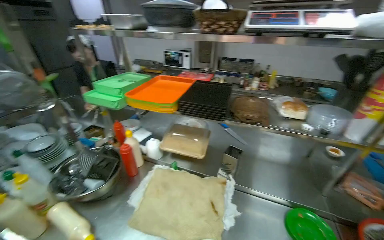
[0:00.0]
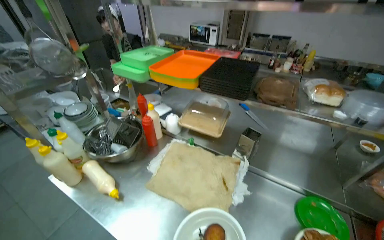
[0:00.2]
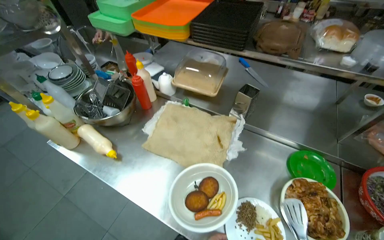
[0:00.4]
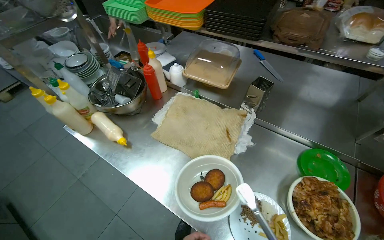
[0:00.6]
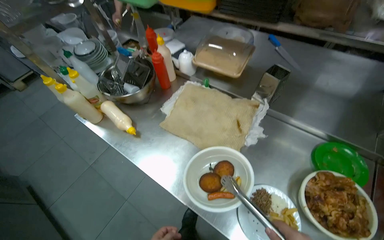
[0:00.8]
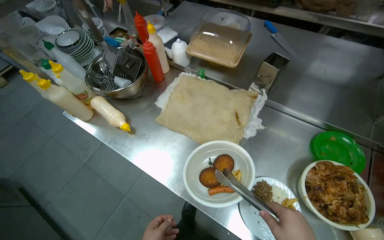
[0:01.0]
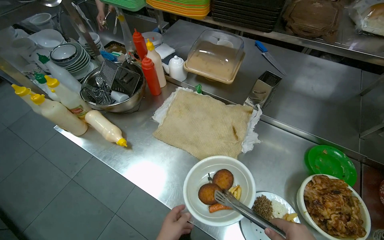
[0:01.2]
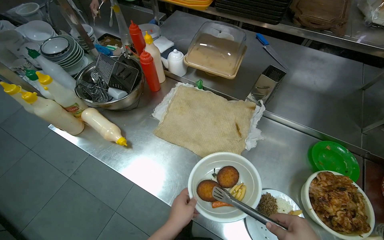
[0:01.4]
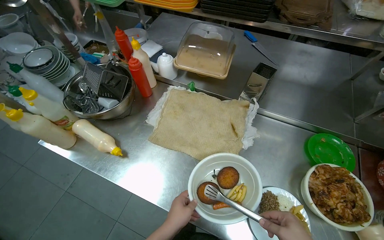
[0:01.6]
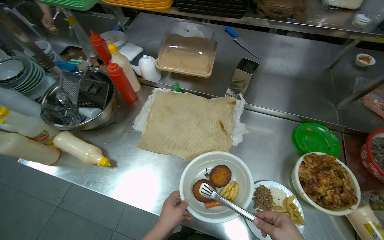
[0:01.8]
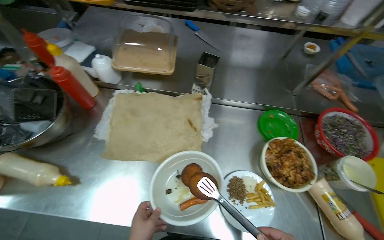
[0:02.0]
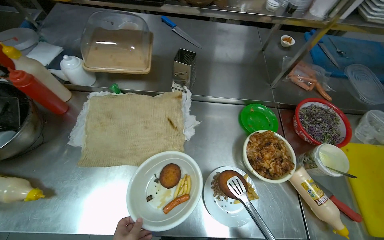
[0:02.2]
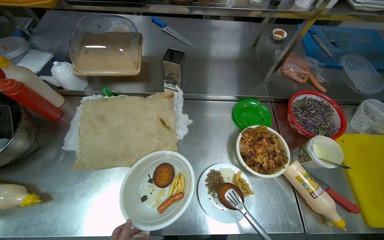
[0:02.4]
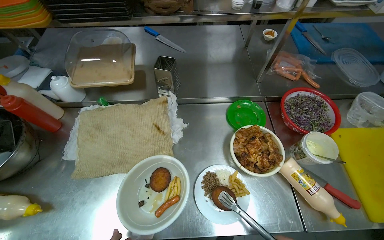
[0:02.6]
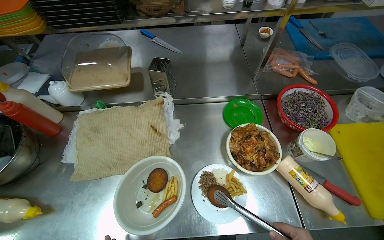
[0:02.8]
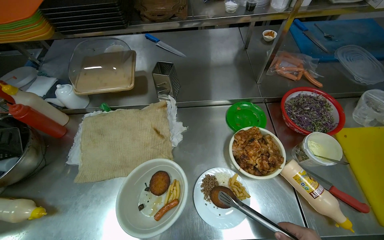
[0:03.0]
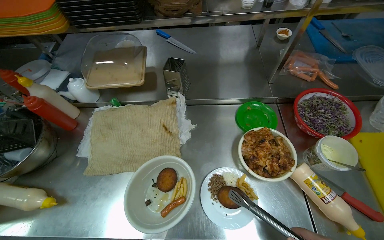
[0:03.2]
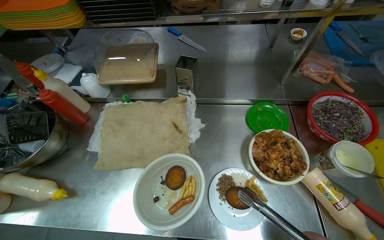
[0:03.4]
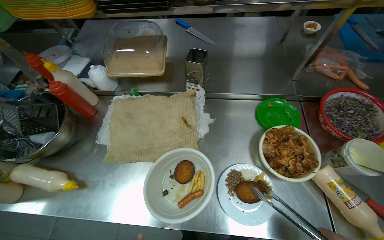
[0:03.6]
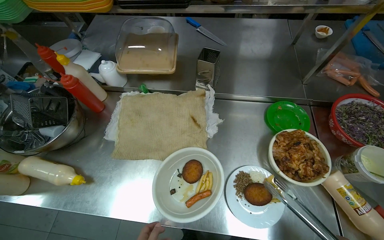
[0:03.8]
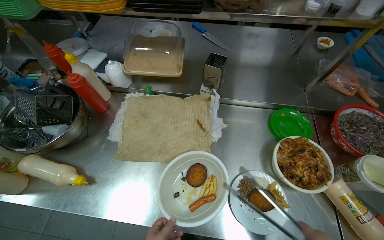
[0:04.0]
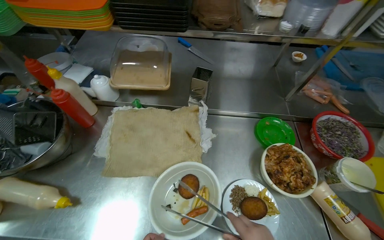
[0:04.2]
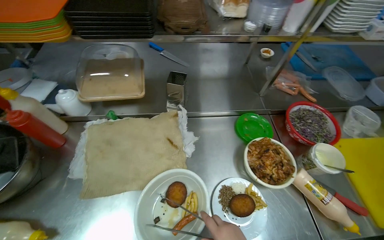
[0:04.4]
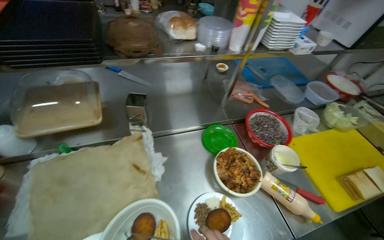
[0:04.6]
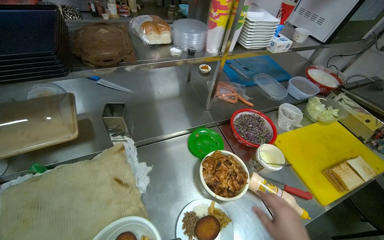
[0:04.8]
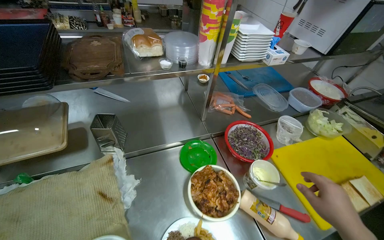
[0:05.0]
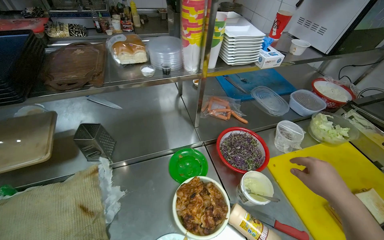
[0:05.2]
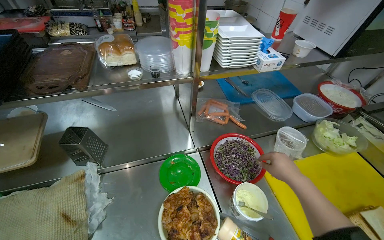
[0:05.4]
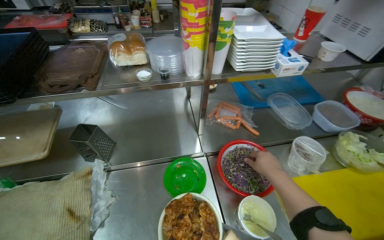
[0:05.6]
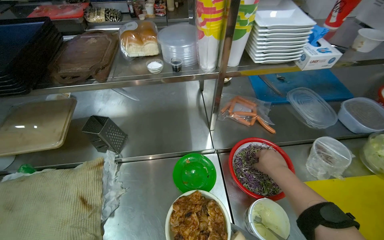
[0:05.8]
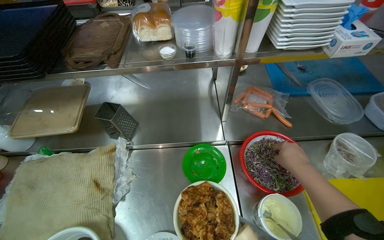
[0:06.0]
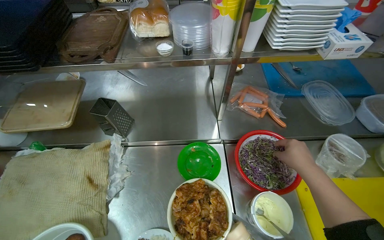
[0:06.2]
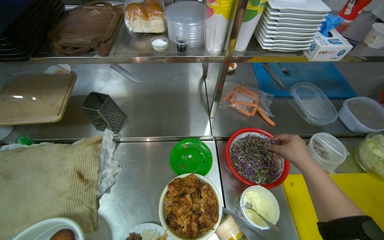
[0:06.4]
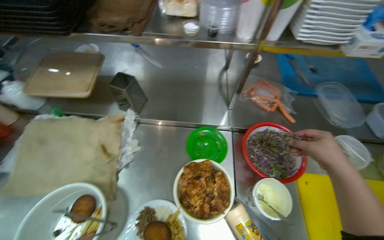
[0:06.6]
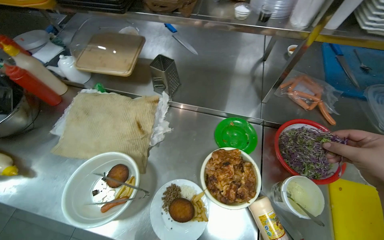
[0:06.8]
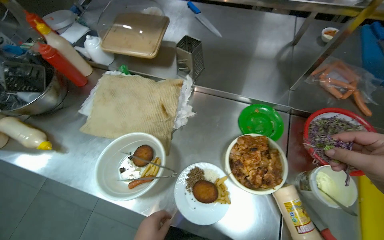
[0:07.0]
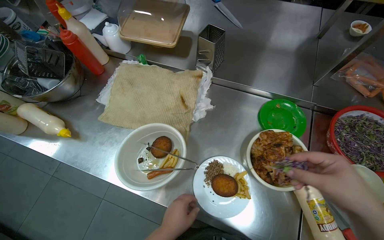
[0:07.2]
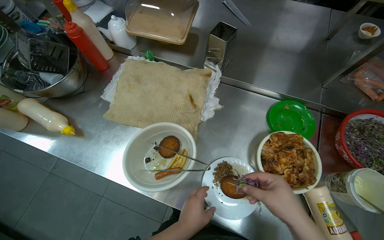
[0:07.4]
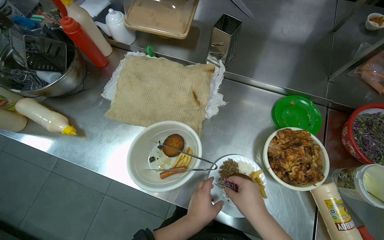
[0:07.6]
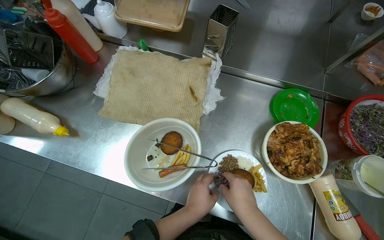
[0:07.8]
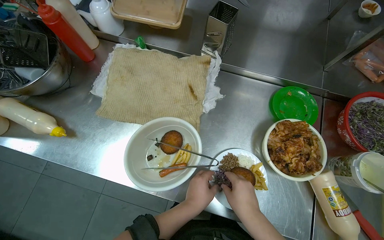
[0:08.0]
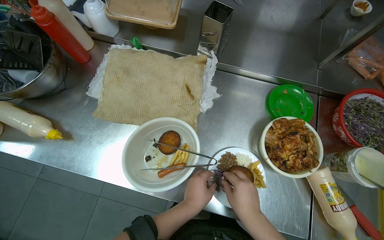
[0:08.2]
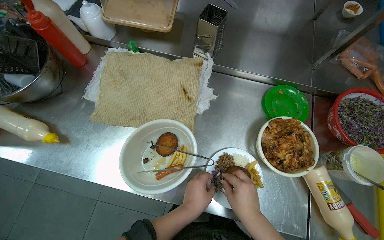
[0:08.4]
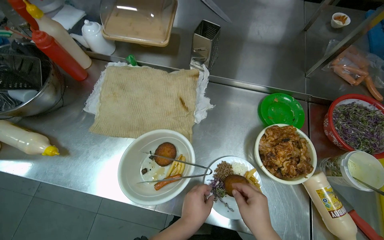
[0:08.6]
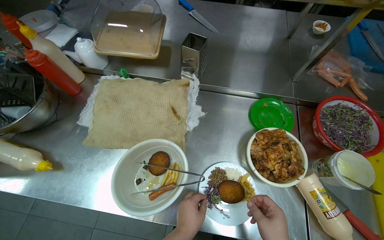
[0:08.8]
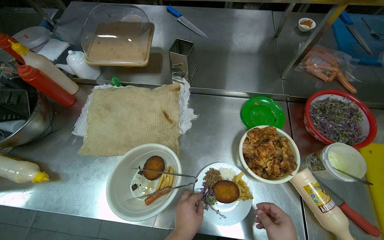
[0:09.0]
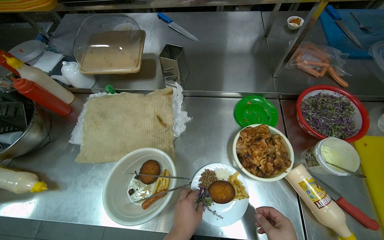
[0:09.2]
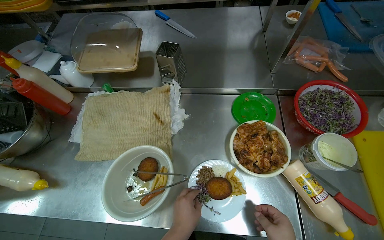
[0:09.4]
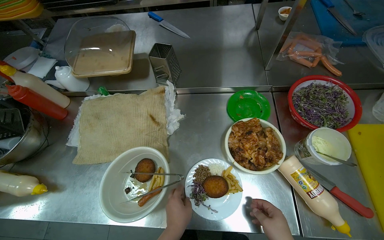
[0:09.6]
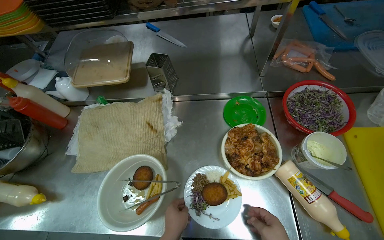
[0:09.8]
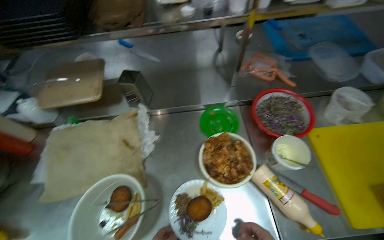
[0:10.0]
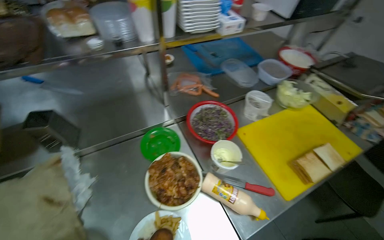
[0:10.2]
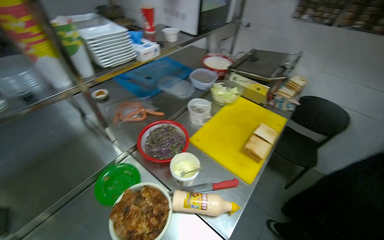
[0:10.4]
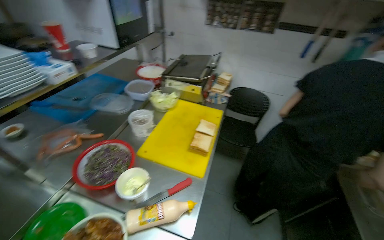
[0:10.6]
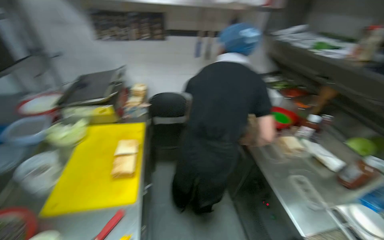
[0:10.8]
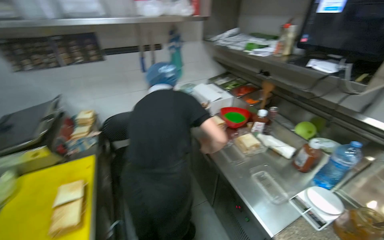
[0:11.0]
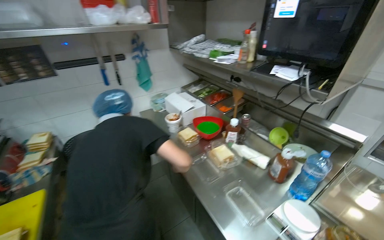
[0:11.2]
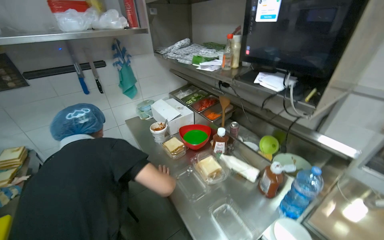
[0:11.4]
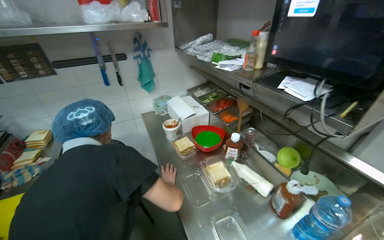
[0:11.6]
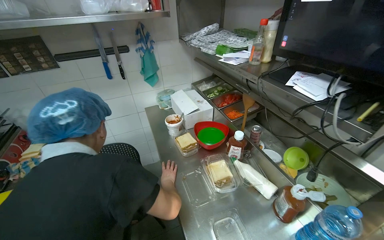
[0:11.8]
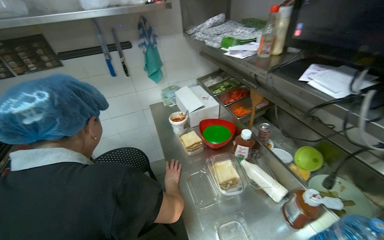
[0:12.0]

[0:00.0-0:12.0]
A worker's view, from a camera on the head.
Job: preparing food.
The whole recording: Assembling ingredients onto plate. The worker places various ingredients, including fries, patties, vegetables, and chicken, onto a plate.
0:00.0 to 0:01.6: The view tips downward by about 25 degrees.
0:01.6 to 0:03.0: The wearer's head swings about 25 degrees to the right.
0:04.4 to 0:06.0: The wearer moves approximately 40 cm.
0:06.0 to 0:07.6: The wearer looks some 15 degrees further downward.
0:09.0 to 0:10.4: The head turns to the right by approximately 60 degrees. The view tips upward by some 15 degrees.
0:10.4 to 0:12.0: The wearer moves approximately 90 cm. The head turns to the right by roughly 60 degrees.

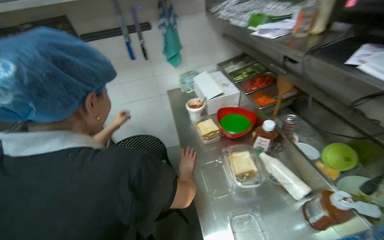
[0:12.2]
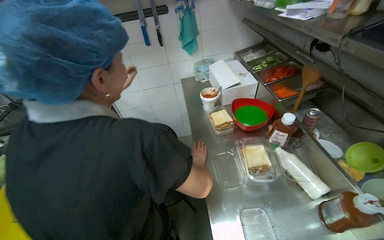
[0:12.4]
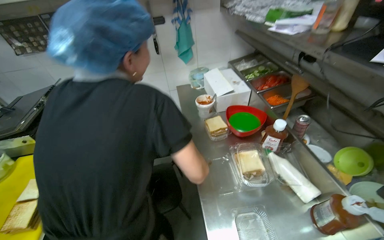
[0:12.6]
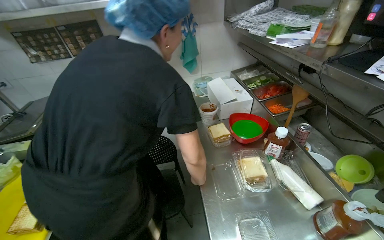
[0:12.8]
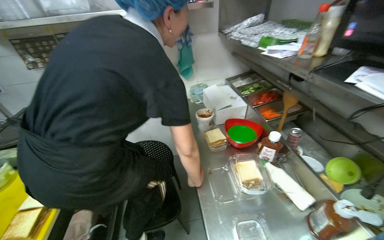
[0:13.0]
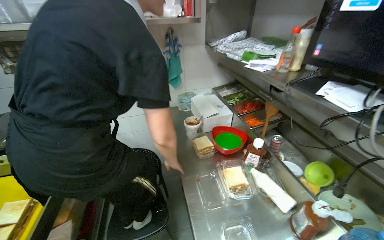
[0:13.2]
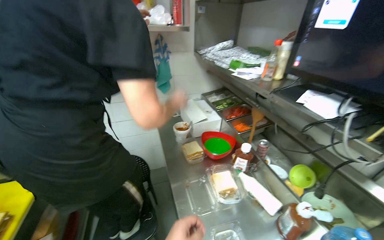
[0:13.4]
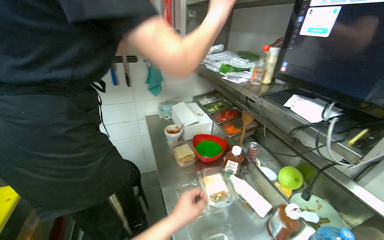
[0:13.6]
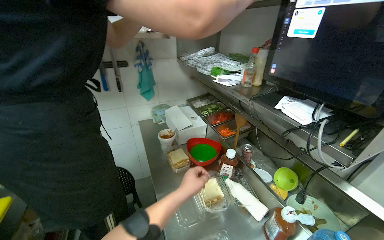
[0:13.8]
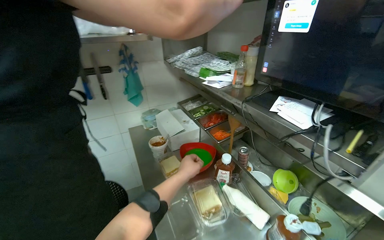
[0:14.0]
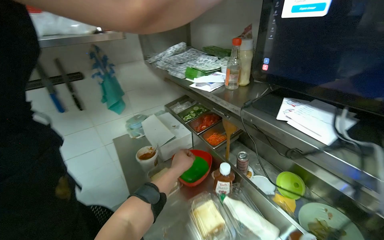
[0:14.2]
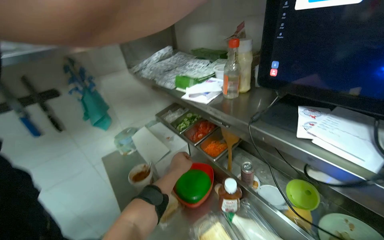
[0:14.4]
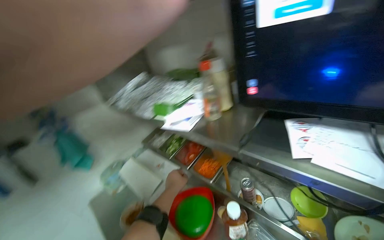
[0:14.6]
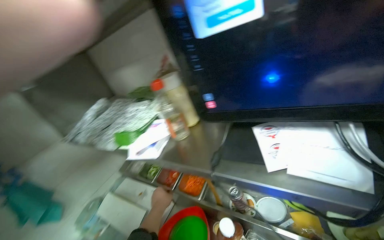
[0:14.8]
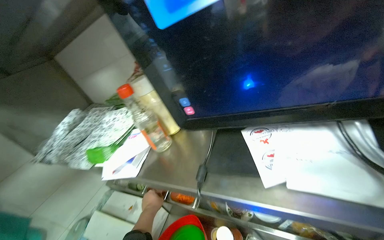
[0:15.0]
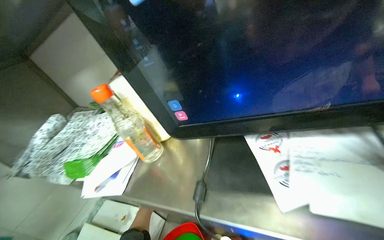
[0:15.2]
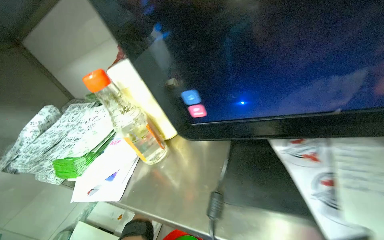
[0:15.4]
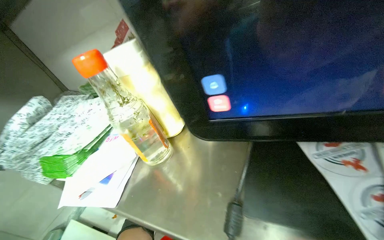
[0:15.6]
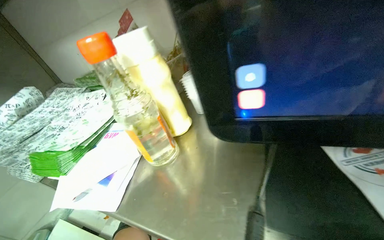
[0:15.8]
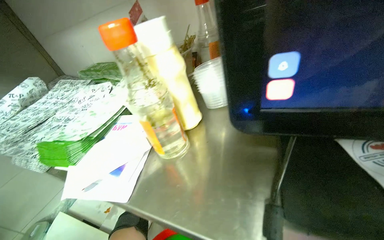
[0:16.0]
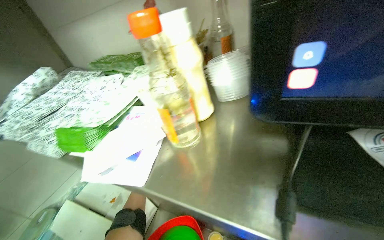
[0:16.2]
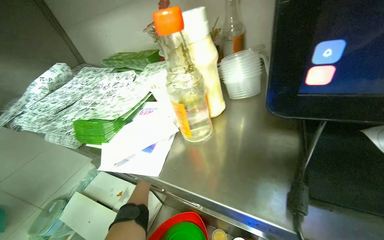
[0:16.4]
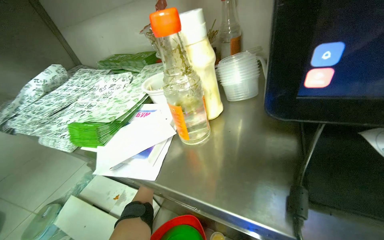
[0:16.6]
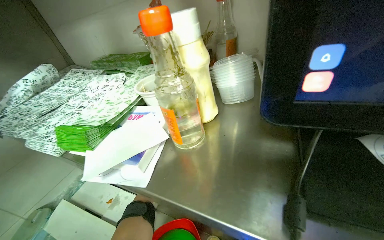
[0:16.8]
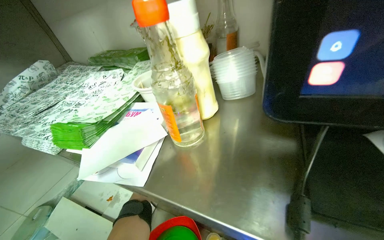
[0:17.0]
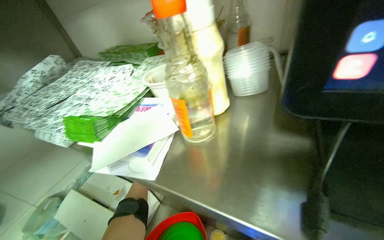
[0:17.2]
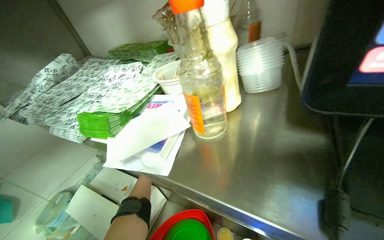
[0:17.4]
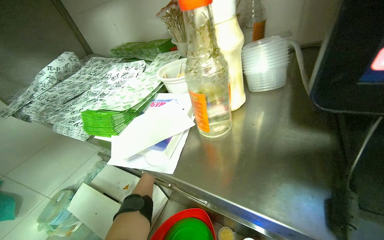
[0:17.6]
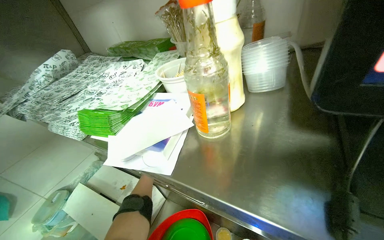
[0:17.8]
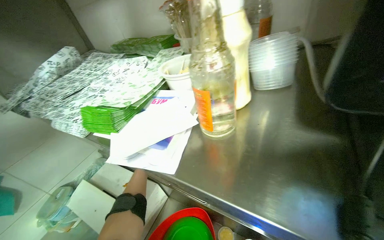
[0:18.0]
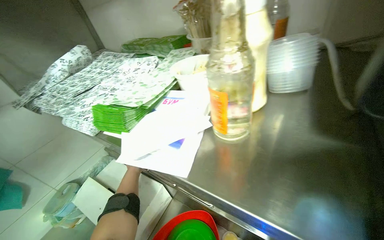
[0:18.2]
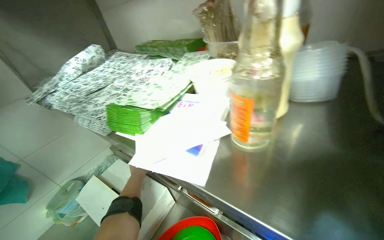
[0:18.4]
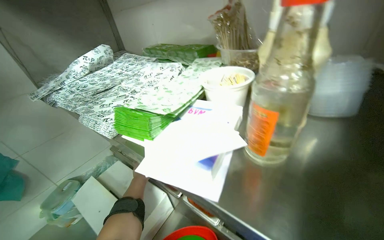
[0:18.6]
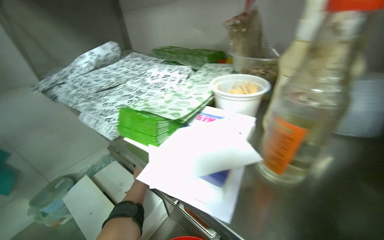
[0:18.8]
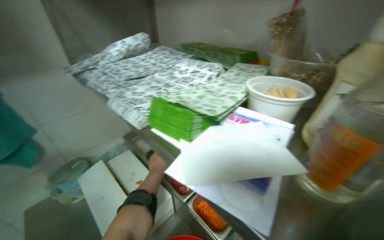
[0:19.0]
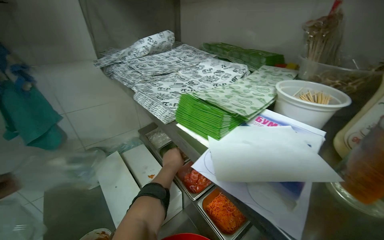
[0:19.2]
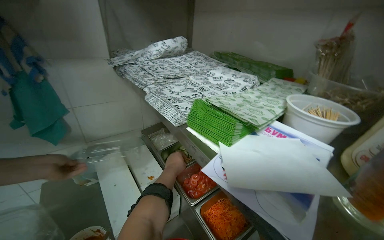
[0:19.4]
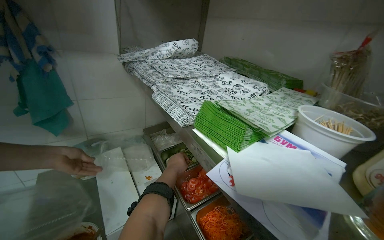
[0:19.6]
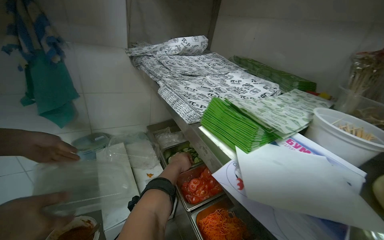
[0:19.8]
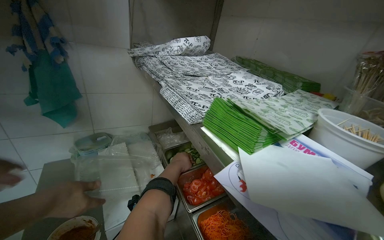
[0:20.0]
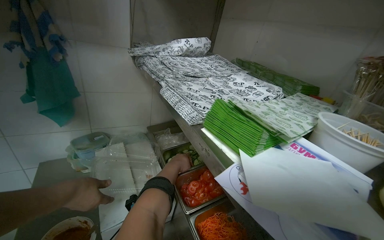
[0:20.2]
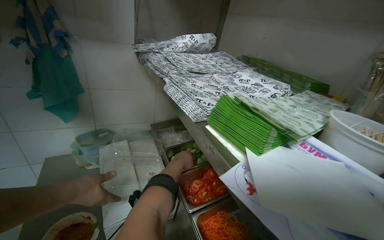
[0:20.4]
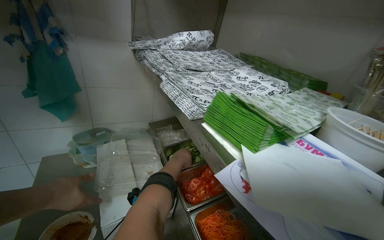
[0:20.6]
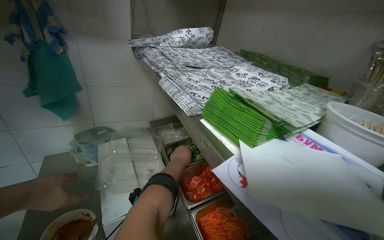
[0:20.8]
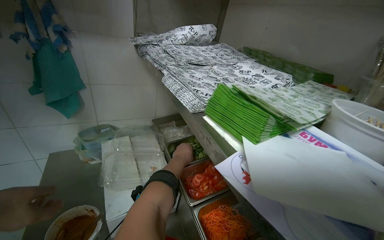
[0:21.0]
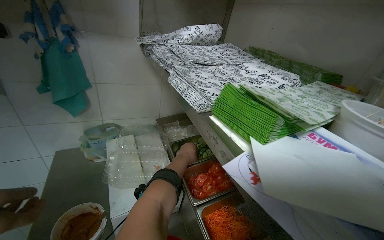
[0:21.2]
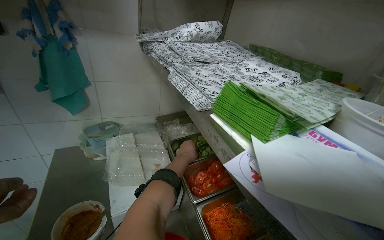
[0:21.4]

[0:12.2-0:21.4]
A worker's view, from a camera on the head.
Job: preparing food.
The whole recording: Assembling ingredients onto plate. The worker places various ingredients, including fries, patties, vegetables, and chicken, onto a plate.
0:13.8 to 0:15.2: The wearer moves approximately 50 cm. The wearer's head swings about 50 degrees to the right.
0:18.4 to 0:19.8: The scene rotates clockwise by some 35 degrees.
